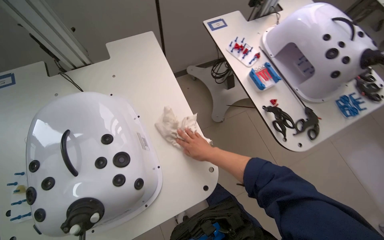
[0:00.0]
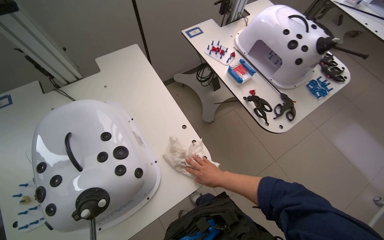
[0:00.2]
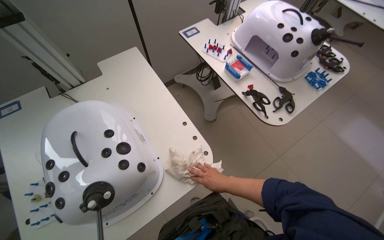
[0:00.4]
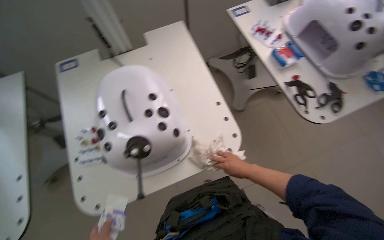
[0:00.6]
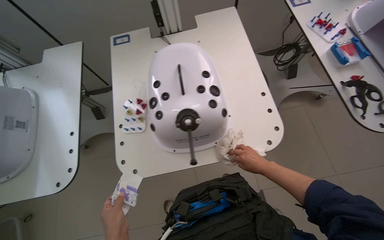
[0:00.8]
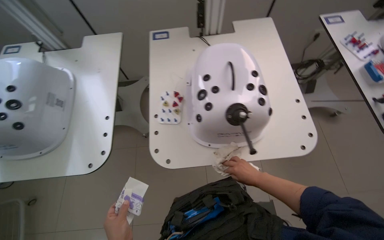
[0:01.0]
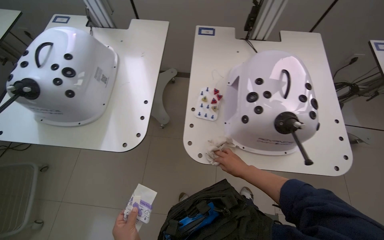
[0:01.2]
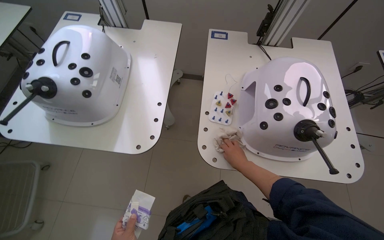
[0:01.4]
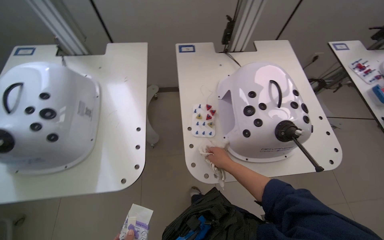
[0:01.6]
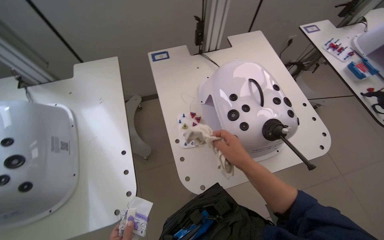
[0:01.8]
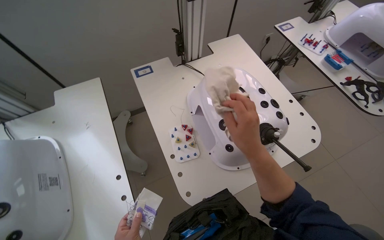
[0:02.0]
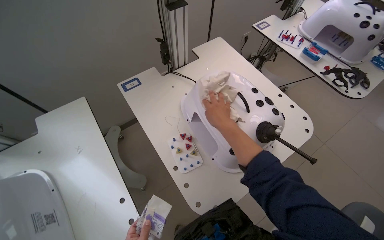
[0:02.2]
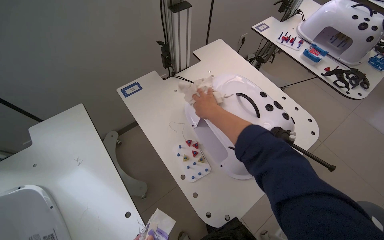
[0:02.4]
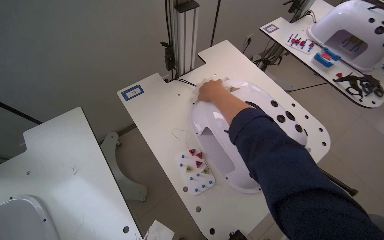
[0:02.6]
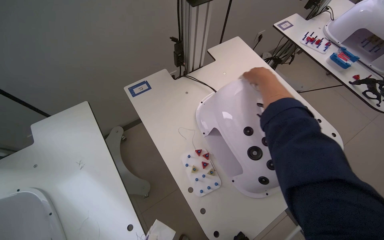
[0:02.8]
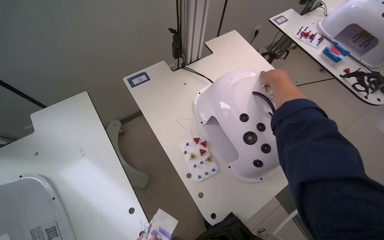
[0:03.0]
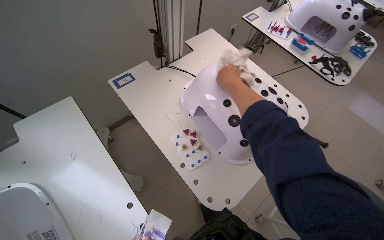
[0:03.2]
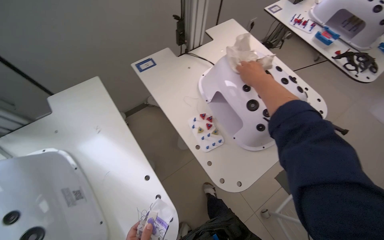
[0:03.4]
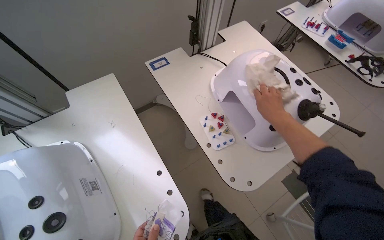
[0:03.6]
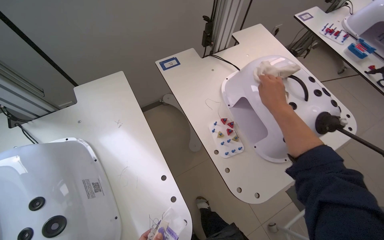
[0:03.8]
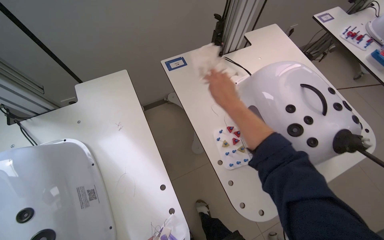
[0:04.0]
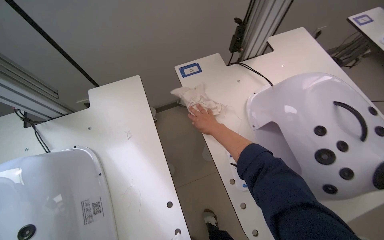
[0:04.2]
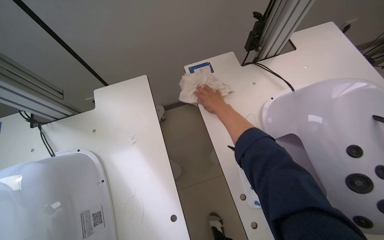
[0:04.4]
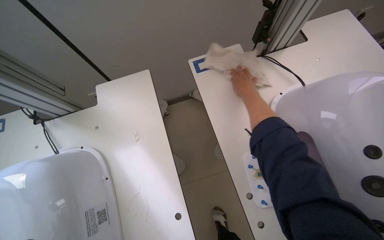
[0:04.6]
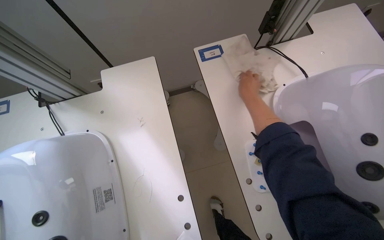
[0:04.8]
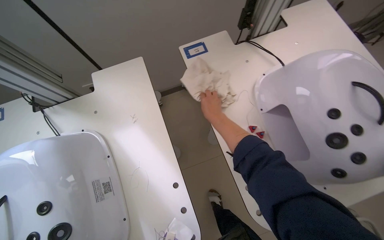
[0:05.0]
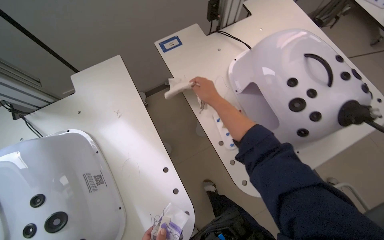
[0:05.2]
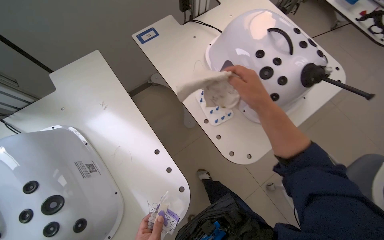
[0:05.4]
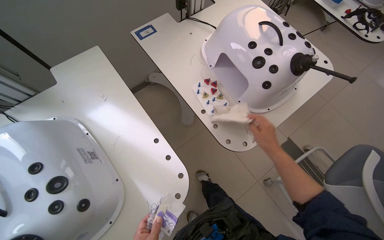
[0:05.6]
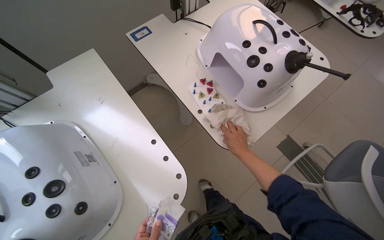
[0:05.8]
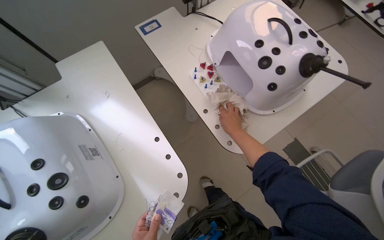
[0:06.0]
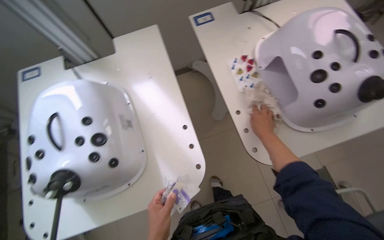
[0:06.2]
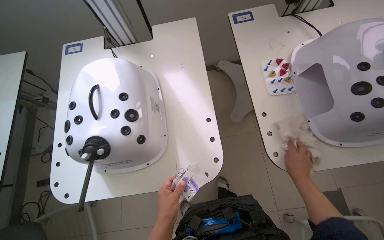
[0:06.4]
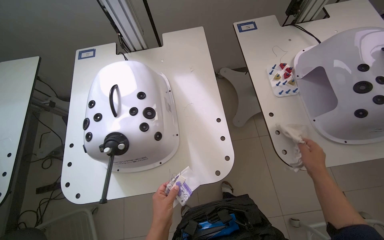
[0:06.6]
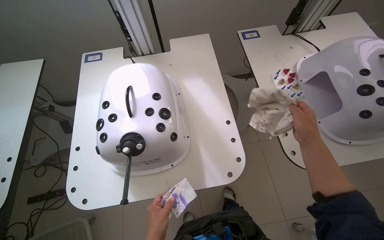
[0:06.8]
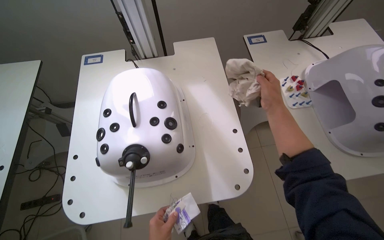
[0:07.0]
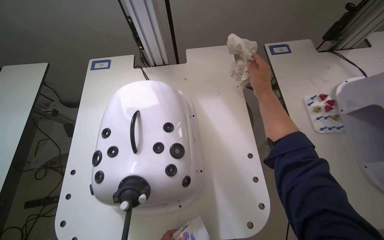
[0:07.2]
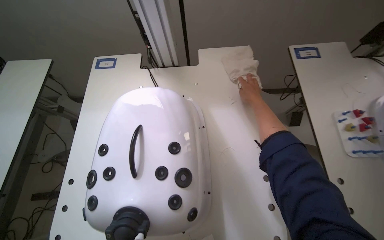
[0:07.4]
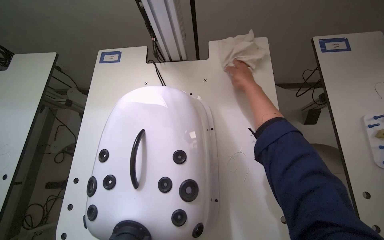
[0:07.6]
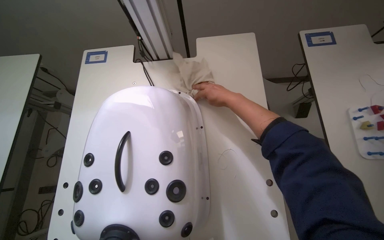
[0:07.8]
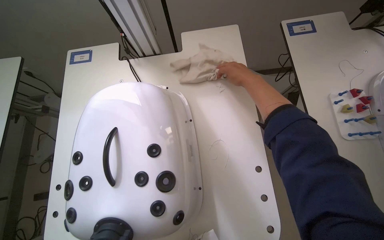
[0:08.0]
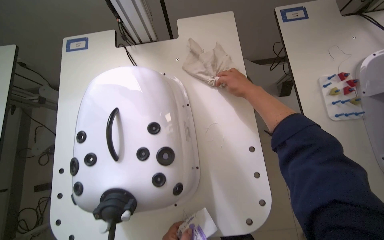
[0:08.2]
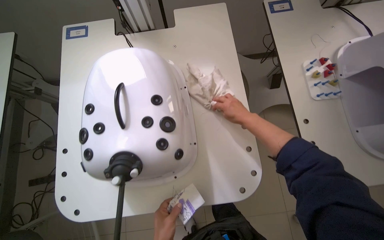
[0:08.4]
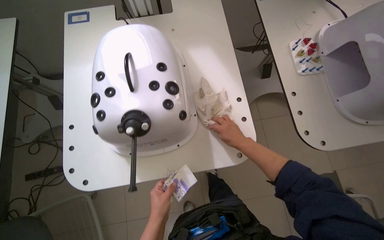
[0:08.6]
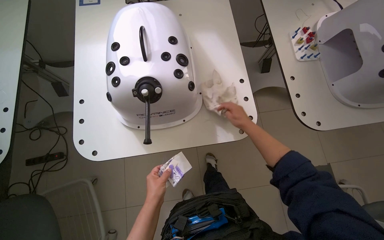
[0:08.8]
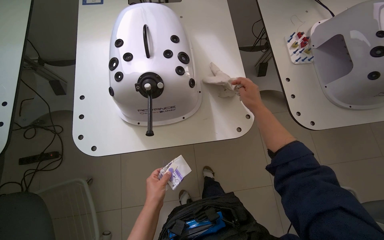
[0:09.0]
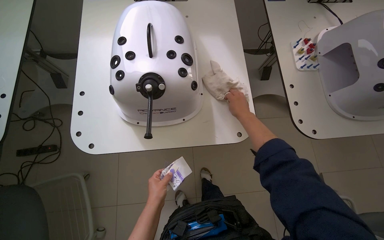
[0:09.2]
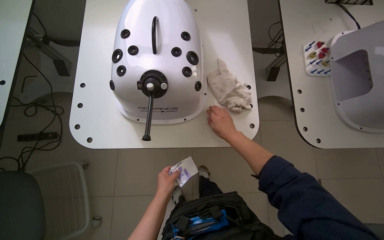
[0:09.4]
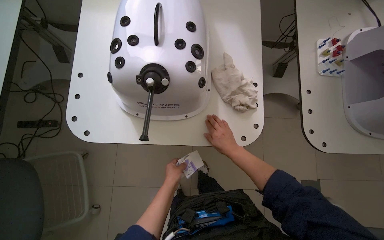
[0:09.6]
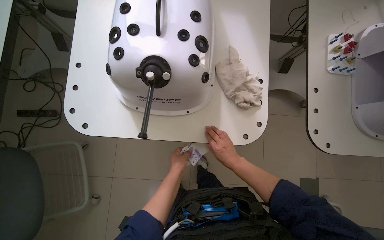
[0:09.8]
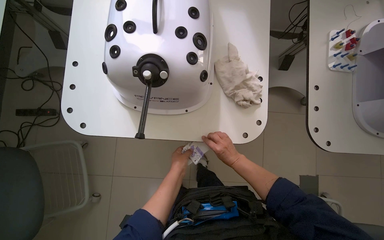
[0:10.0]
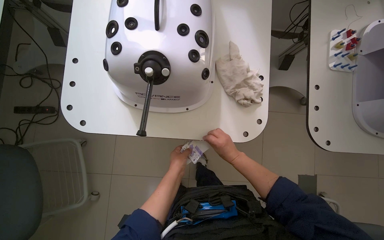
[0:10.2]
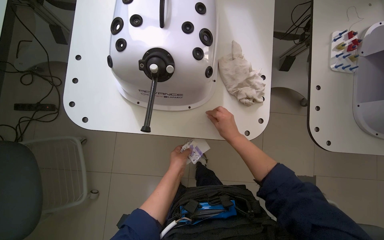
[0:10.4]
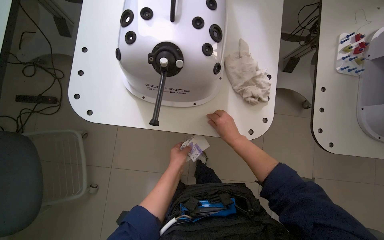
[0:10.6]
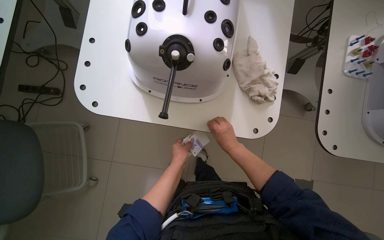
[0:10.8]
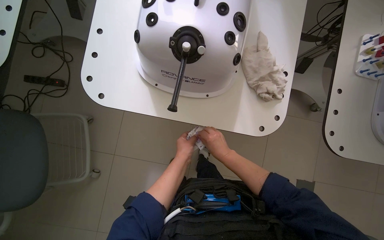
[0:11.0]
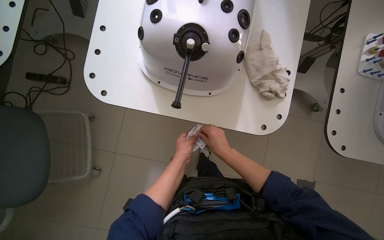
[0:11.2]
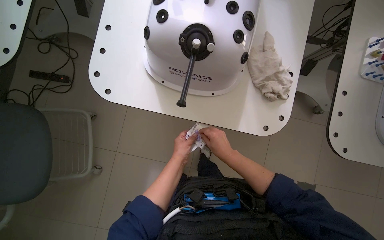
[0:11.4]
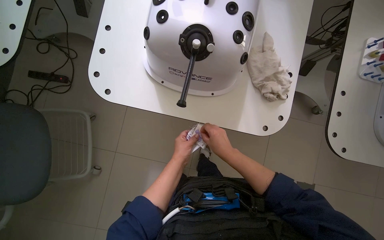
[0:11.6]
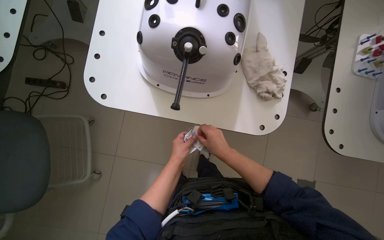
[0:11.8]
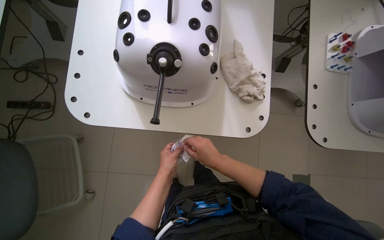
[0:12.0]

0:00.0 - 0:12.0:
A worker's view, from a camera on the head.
Job: wiping surfaces.
The whole recording: Wiping various surfaces in the room. The worker wipes the side of the wooden desk, the projector screen stand, and two simulator devices.
0:00.0 - 0:01.6: The wearer moves about 60 cm.
0:01.6 - 0:03.0: The head turns to the right by about 25 degrees.
0:03.0 - 0:04.4: The wearer's head swings some 15 degrees to the left. The right hand is displaced to the left by some 40 cm.
0:04.4 - 0:06.0: The right hand shifts roughly 40 cm down the picture and to the right.
0:06.0 - 0:07.6: The head rotates roughly 35 degrees to the left.
0:07.6 - 0:09.0: The right hand shifts some 40 cm down the picture.
0:09.0 - 0:10.4: The right hand is displaced farther from the camera by some 15 cm. The left hand heads to the right, covering roughly 10 cm.
0:10.4 - 0:12.0: The right hand goes some 10 cm to the left and down the picture.

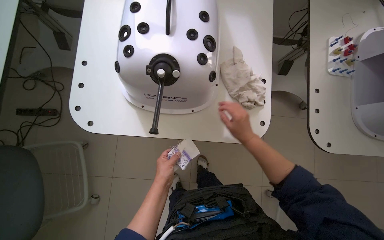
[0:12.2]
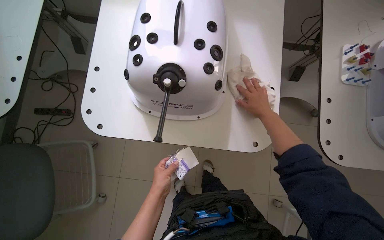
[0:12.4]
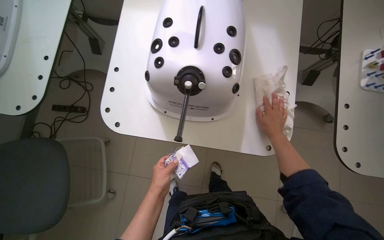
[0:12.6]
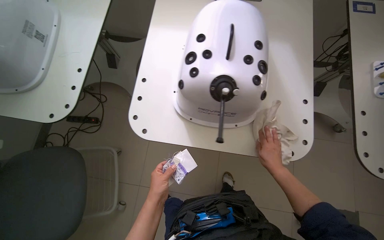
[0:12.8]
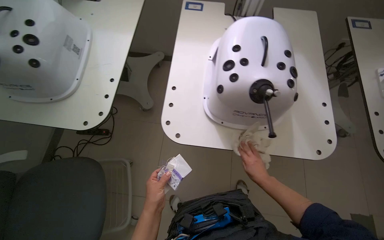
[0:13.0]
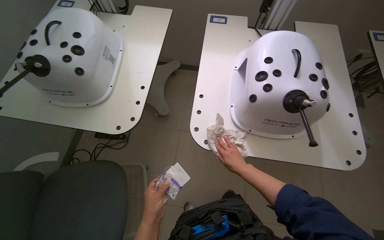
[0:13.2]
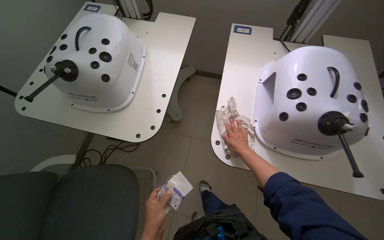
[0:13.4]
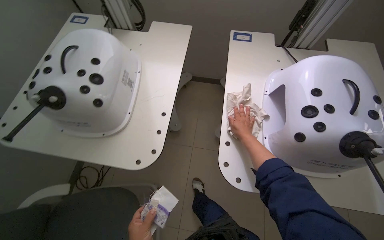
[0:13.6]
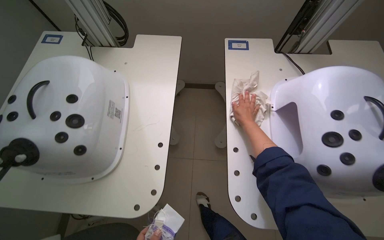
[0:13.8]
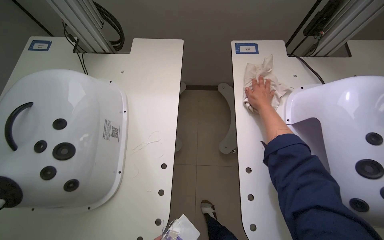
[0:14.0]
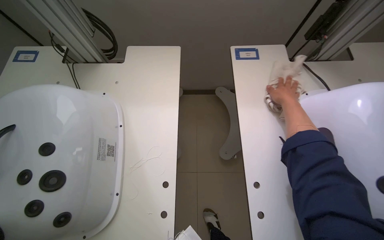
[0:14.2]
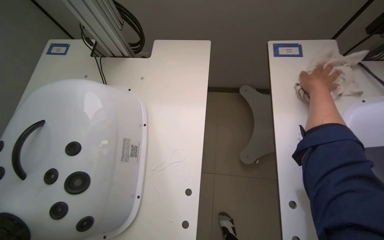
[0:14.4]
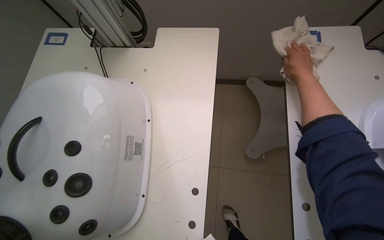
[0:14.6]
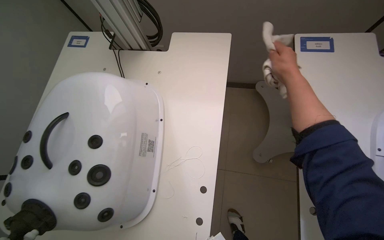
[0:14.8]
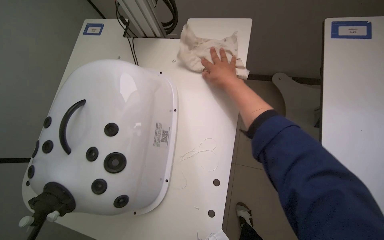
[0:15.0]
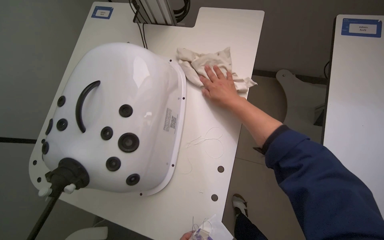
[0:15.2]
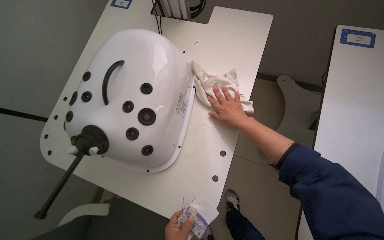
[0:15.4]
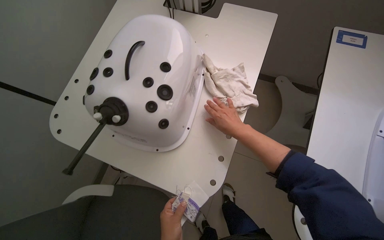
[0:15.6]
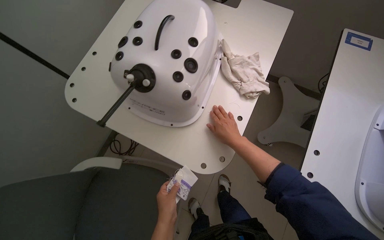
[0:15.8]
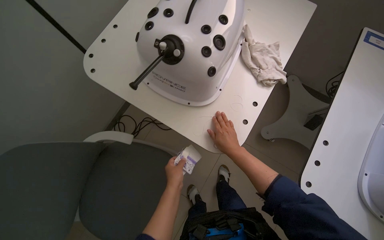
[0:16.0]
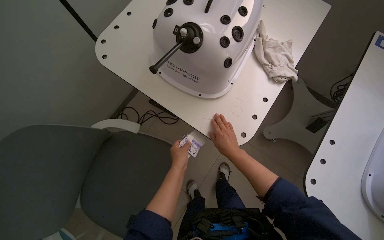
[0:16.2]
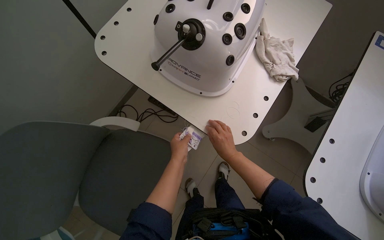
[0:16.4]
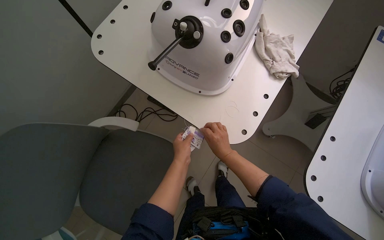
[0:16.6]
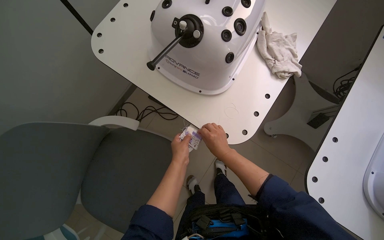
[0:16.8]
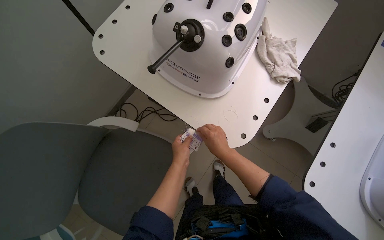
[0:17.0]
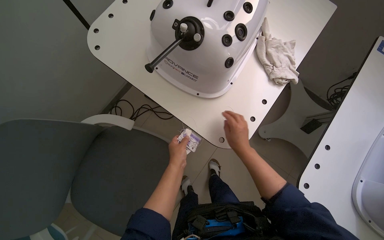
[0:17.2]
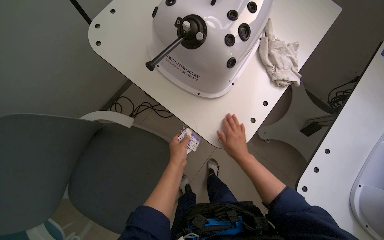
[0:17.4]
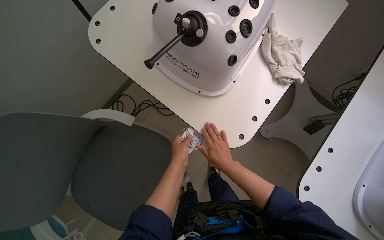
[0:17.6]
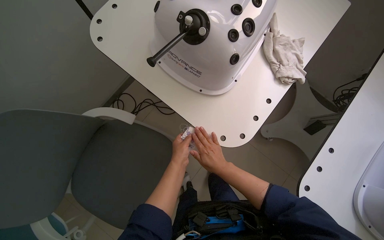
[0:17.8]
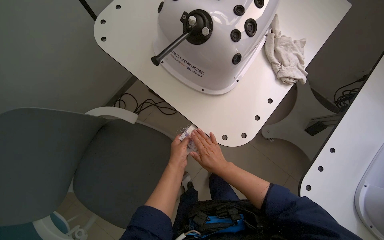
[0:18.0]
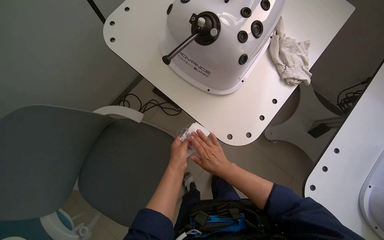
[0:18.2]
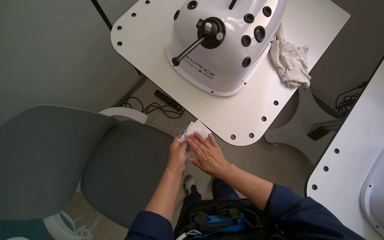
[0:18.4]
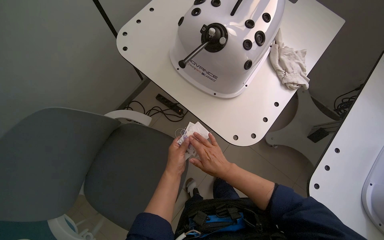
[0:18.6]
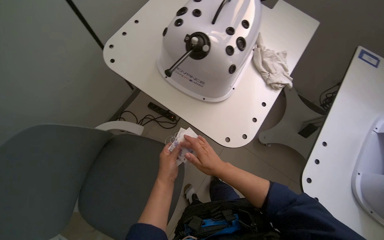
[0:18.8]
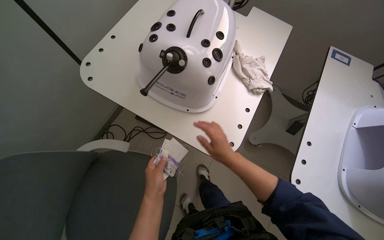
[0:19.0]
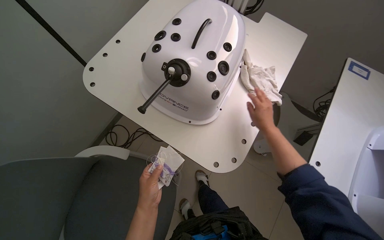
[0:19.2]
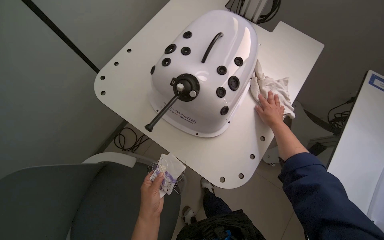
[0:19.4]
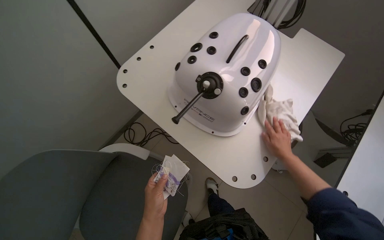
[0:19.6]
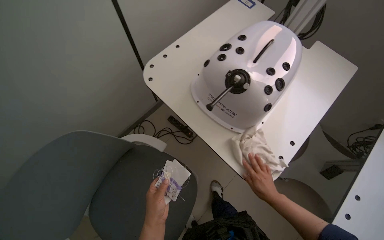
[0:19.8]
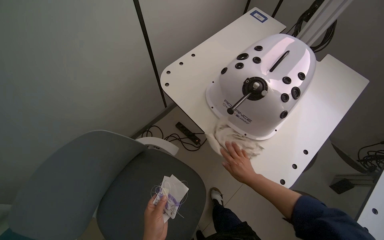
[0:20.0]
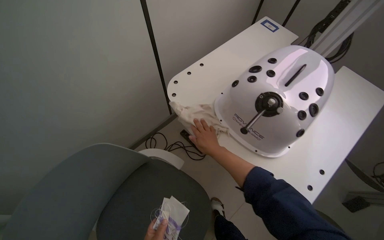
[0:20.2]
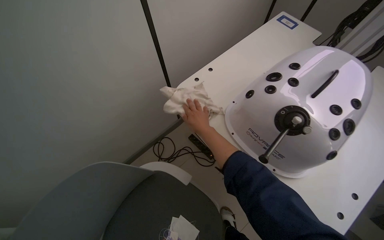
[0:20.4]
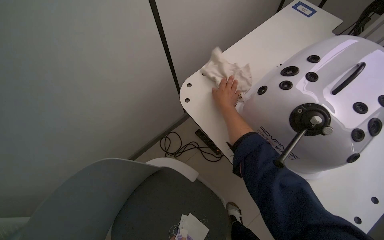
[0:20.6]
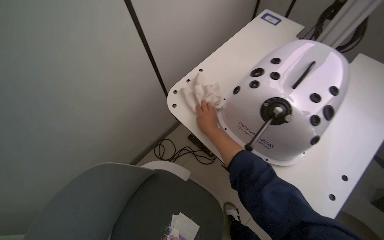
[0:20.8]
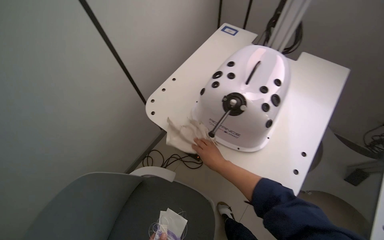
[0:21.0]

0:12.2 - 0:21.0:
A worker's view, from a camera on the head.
Job: wiping surfaces.
The whole recording: Wiping various surfaces in the room. The worker wipes the side of the wooden desk, the projector screen stand, and two simulator devices.
0:12.2 - 0:13.6: The wearer moves to the left, some 40 cm. The view tips upward by about 15 degrees.
0:13.6 - 0:15.2: The view tips downward by roughly 10 degrees. The right hand is displaced up the picture by approximately 25 cm, and goes to the right and returns, some 5 cm each way.
0:15.2 - 0:16.6: The right hand shifts approximately 40 cm down the picture.
0:16.6 - 0:18.0: The hands are busy where they are.
0:18.0 - 0:19.6: The right hand goes some 25 cm up the picture and to the right. The left hand travels to the left by some 10 cm.
0:19.6 - 0:21.0: The view tilts roughly 10 degrees upward. The right hand swings up and down the picture, some 30 cm each way, with 2 reversals.
